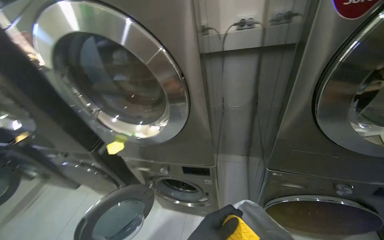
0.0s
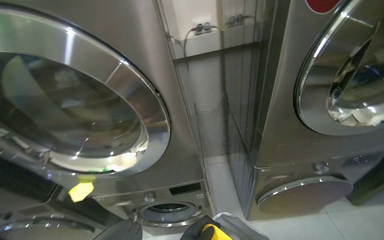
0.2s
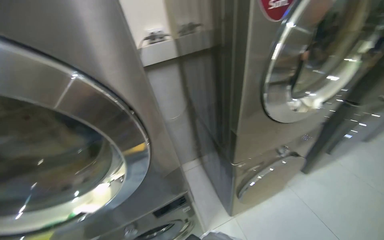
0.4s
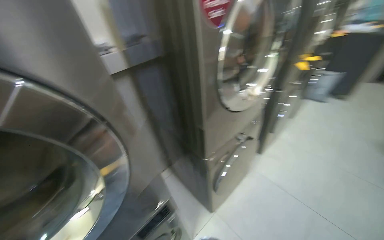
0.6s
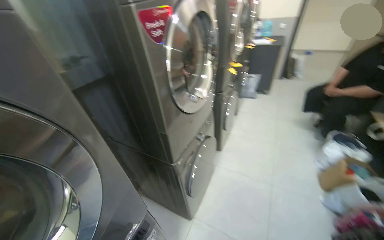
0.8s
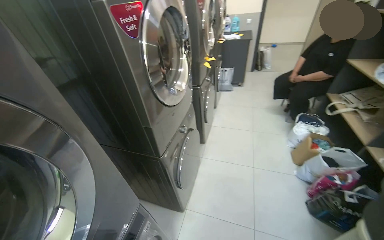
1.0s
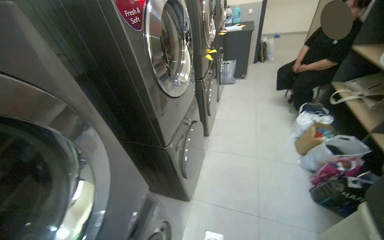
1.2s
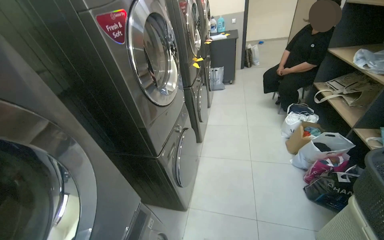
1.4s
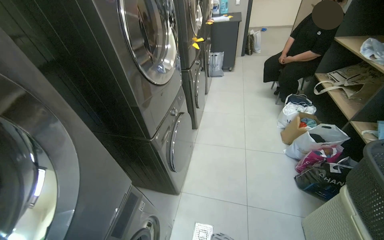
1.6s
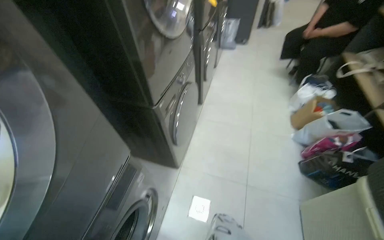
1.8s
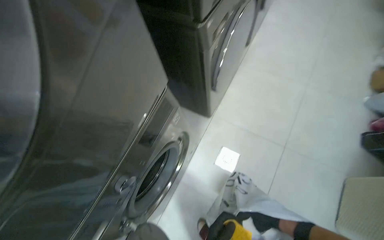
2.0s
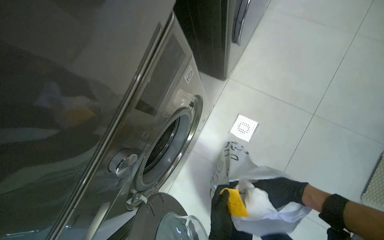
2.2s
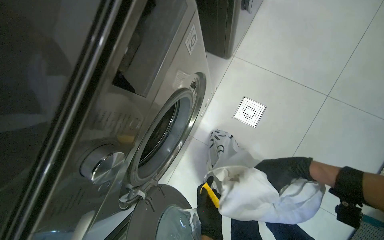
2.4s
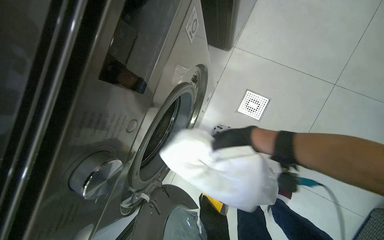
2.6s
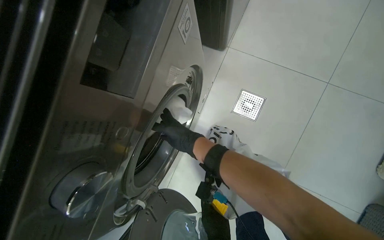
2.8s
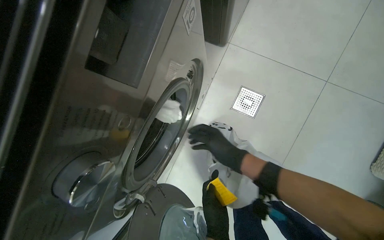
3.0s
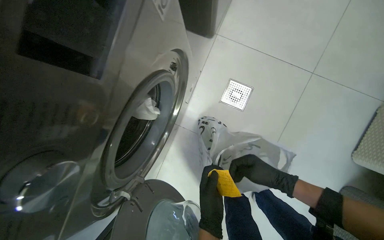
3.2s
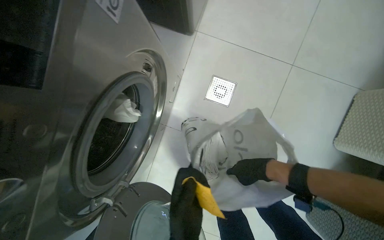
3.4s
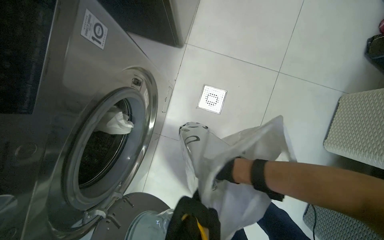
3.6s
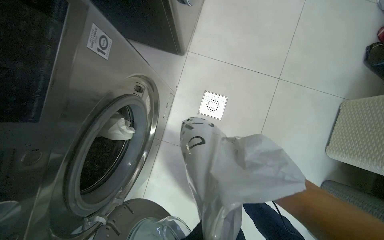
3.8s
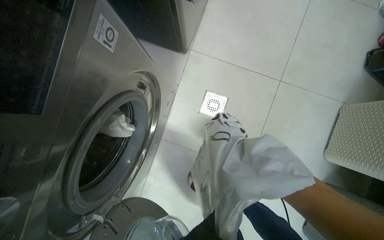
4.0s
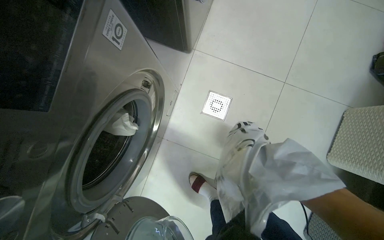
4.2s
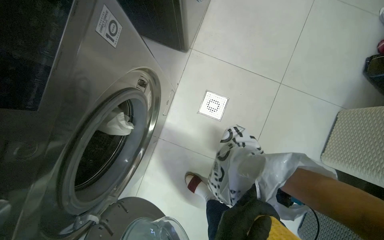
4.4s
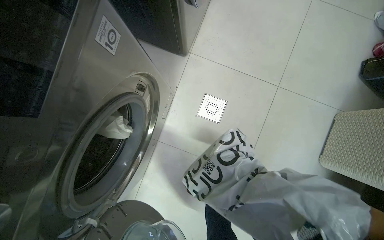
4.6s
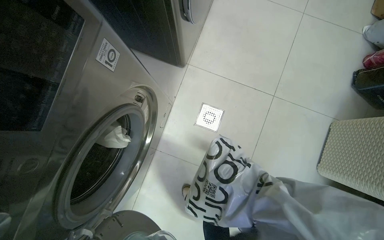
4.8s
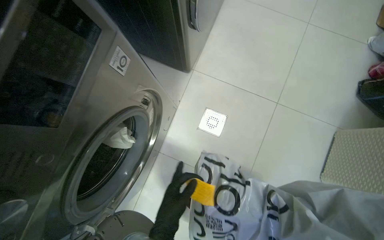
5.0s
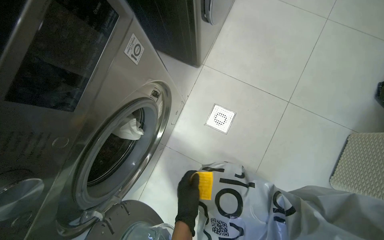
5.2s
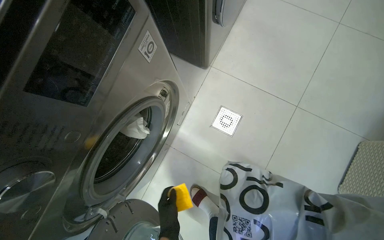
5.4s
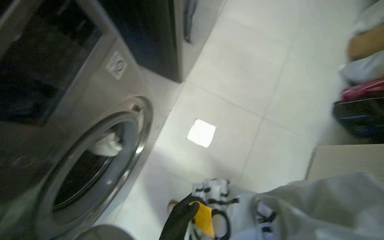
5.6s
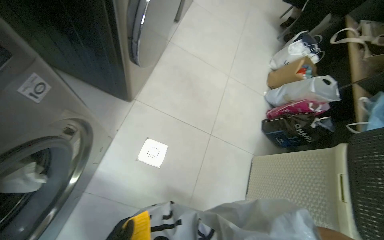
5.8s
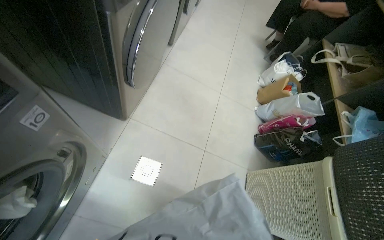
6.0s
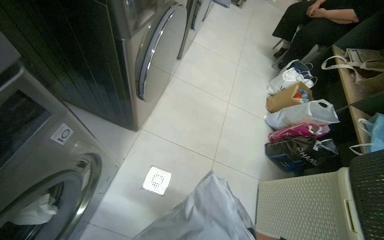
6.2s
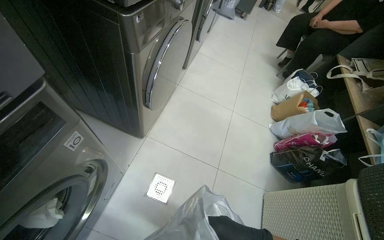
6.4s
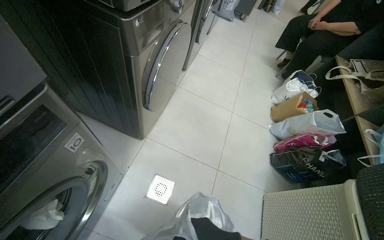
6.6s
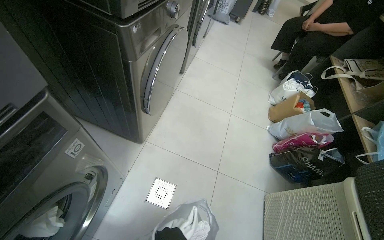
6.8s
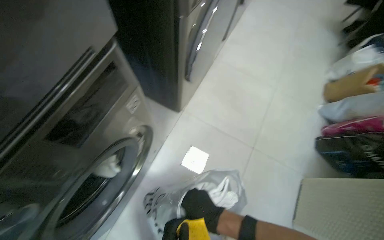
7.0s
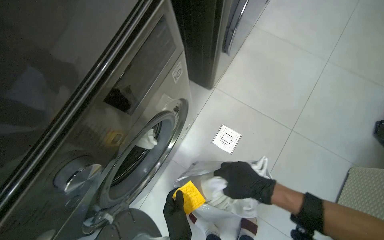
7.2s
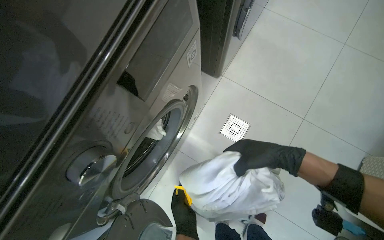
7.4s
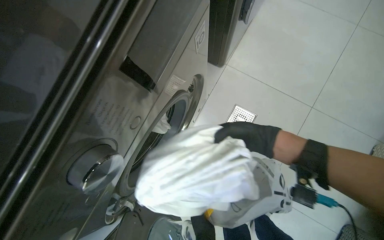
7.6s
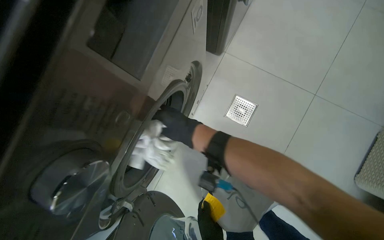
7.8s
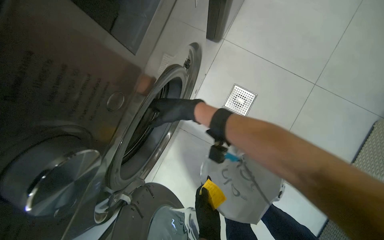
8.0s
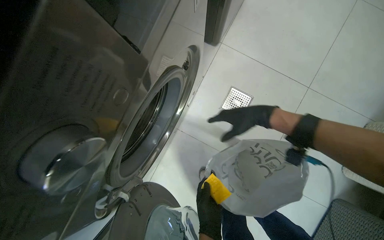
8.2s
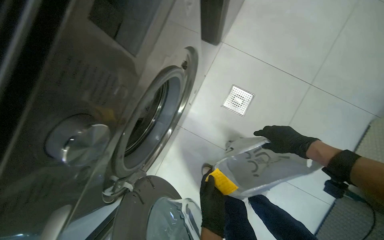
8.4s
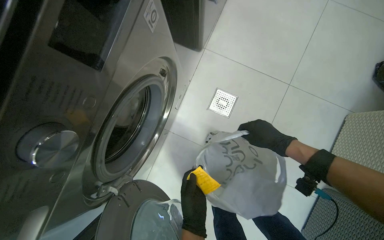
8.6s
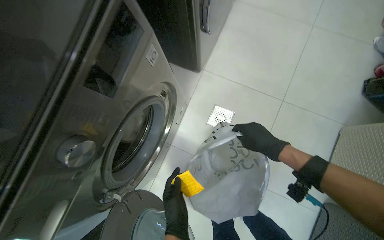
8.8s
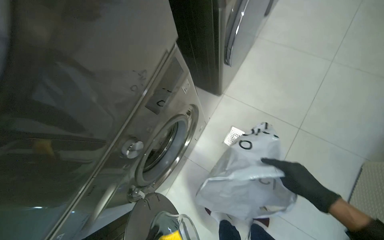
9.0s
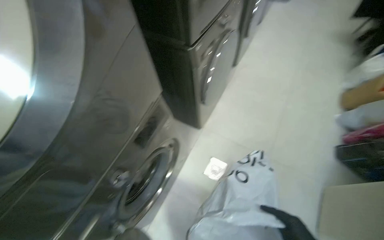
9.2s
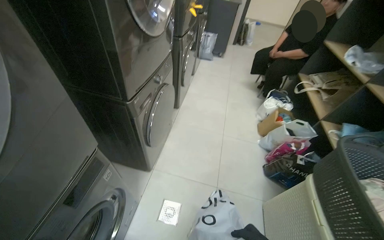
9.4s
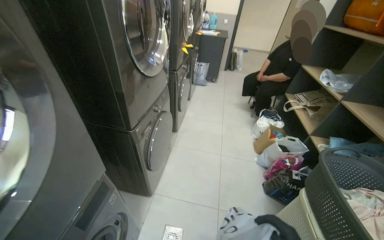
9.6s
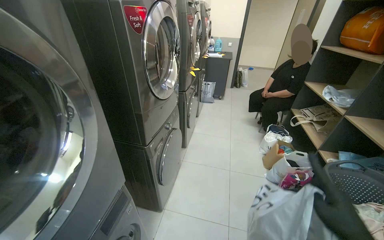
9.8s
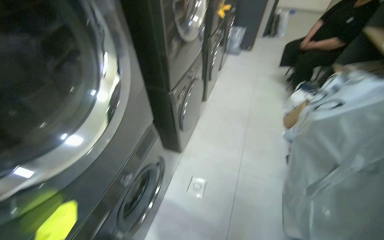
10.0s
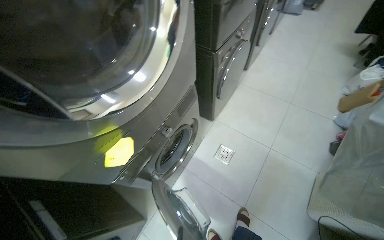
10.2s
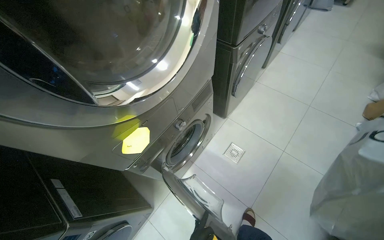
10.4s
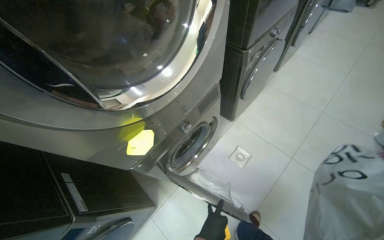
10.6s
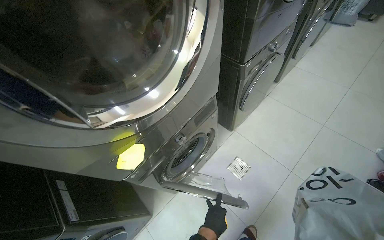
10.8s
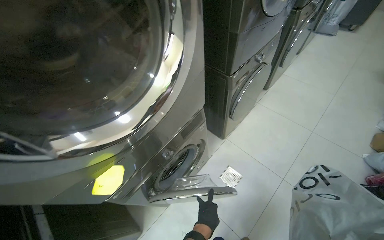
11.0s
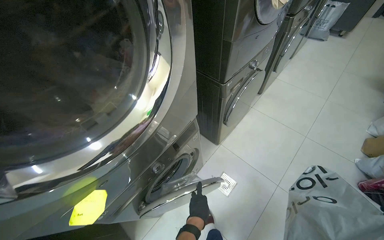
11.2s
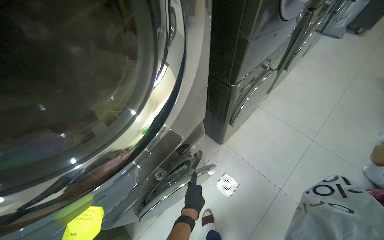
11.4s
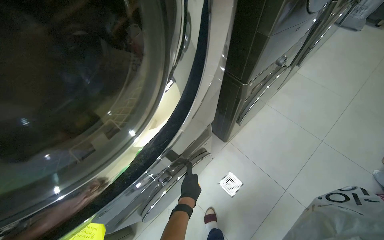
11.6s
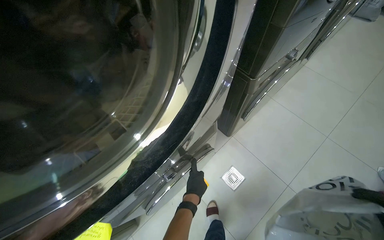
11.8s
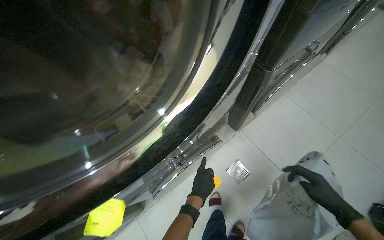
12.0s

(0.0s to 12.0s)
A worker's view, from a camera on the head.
Job: managing laundry.
The whole recording: Loading and setting laundry machines. The worker loads clothes into the washing machines and sets the wash cycle.
0.0s - 1.6s: The wearer's head swings some 90 degrees to the right.
1.6s - 3.0s: The camera travels about 60 cm. The camera pitches downward, by approximately 50 degrees.
4.4s - 6.0s: The camera is aimed some 20 degrees further to the right. The wearer looks approximately 20 degrees further upward.
6.0s - 7.6s: The view pans to the left by roughly 30 degrees. The wearer looks approximately 15 degrees further downward.
7.6s - 9.0s: The right hand goes some 20 cm to the right and down the picture.

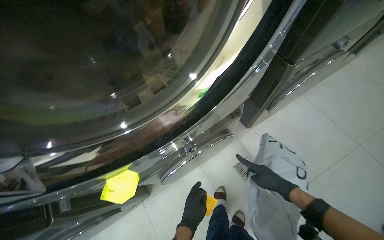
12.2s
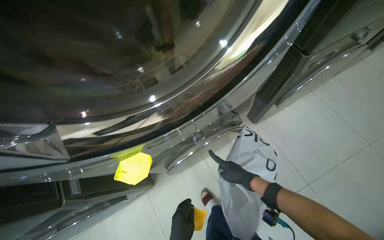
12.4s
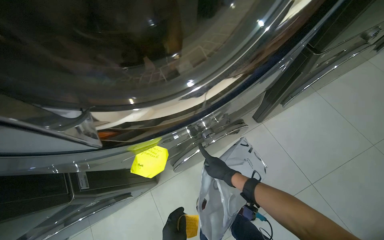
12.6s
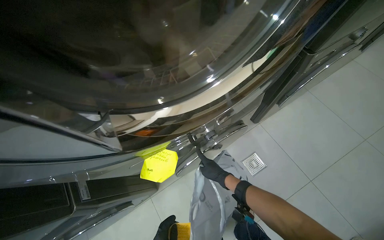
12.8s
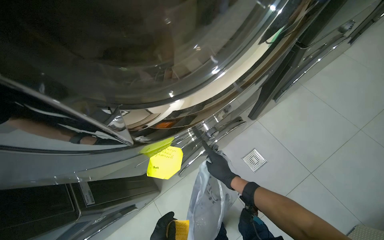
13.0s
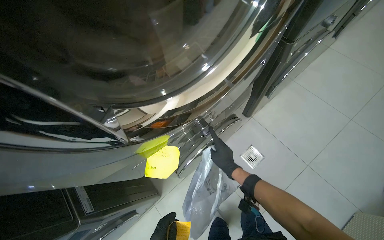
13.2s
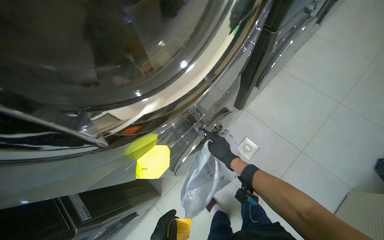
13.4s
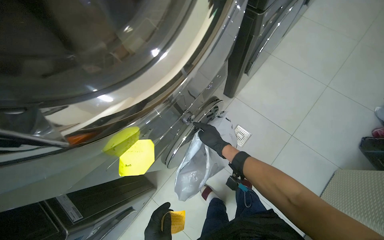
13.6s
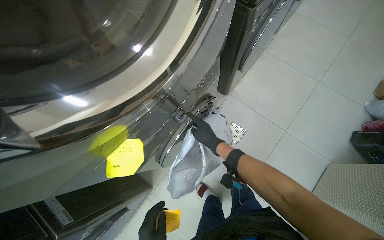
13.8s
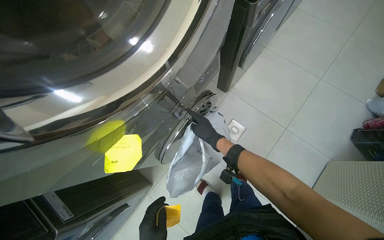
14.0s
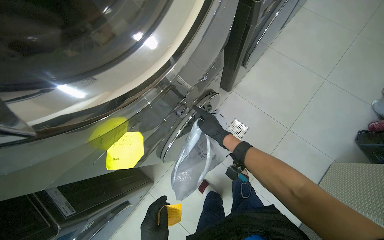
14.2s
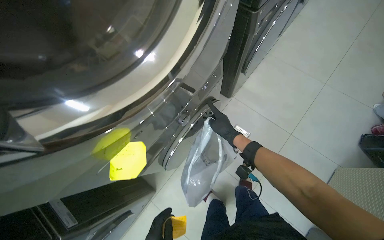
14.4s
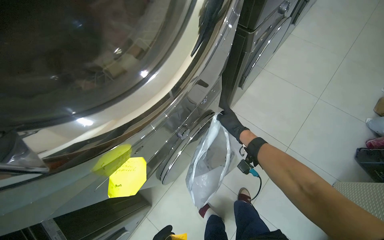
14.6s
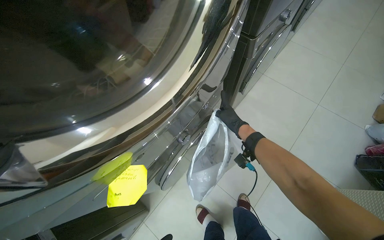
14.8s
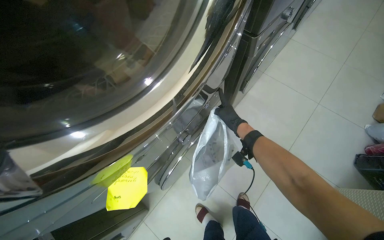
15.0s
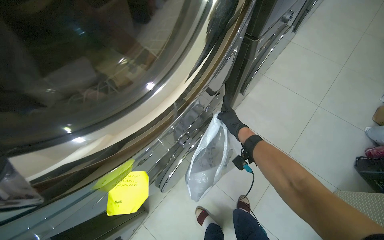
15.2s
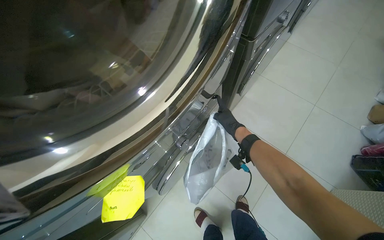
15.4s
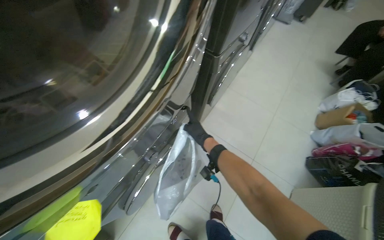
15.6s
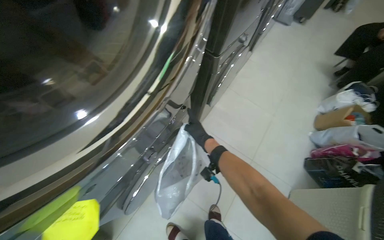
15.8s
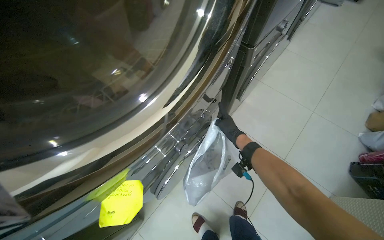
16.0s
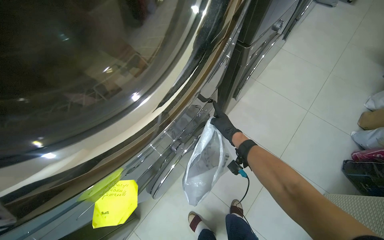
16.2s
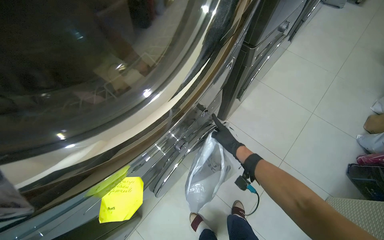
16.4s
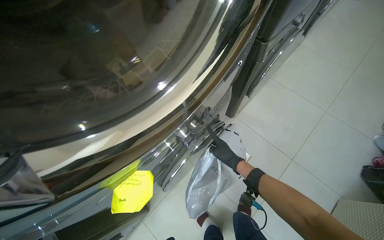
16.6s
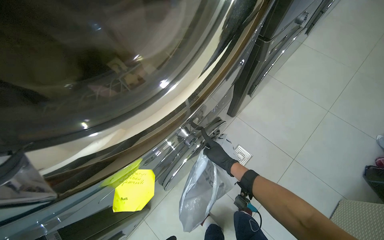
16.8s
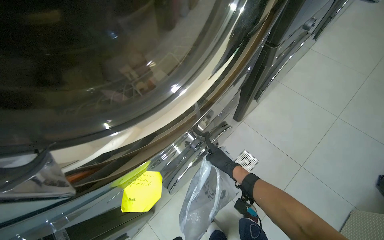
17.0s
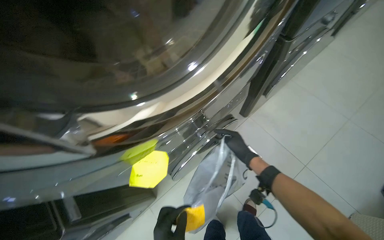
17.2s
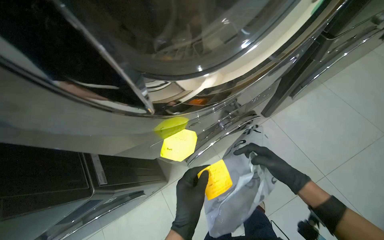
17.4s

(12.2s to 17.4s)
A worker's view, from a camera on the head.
Job: managing laundry.
The whole recording: Loading and setting laundry machines. The worker loads clothes into the washing machines and sets the wash cycle.
12.2s - 14.0s: The right hand shifts some 20 cm to the left.
15.6s - 17.4s: The wearer looks approximately 30 degrees further to the left. The right hand moves nearer to the camera and down the picture, some 20 cm.

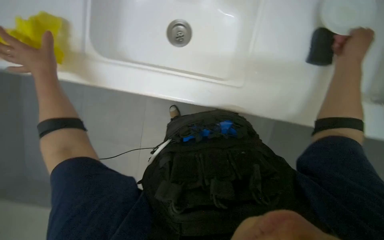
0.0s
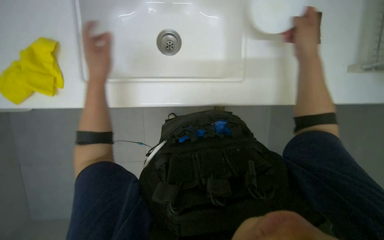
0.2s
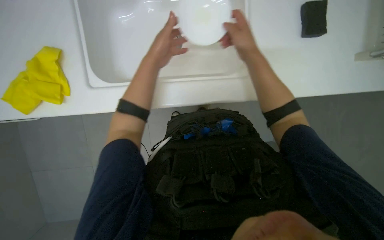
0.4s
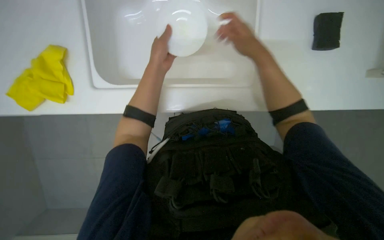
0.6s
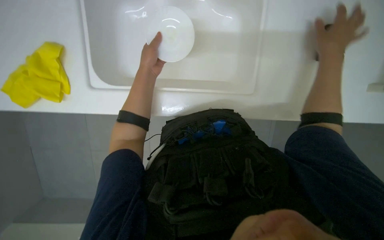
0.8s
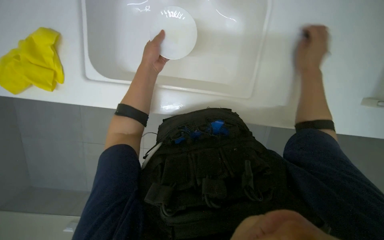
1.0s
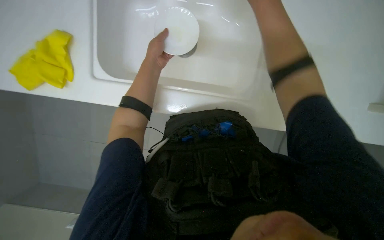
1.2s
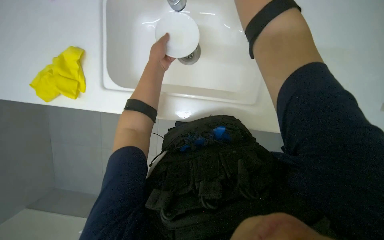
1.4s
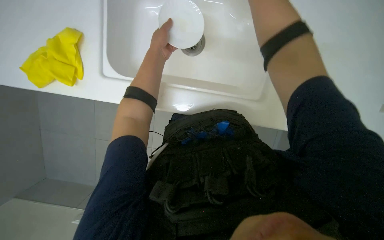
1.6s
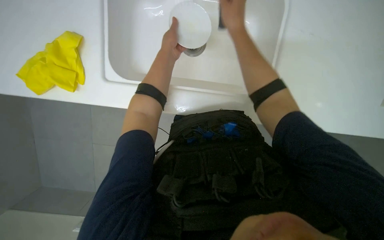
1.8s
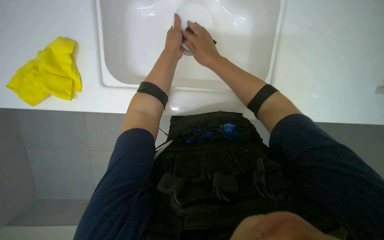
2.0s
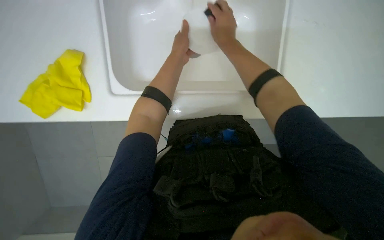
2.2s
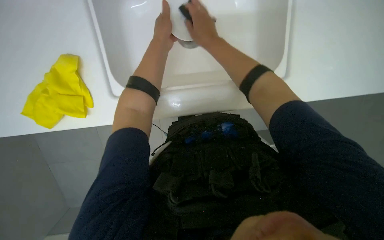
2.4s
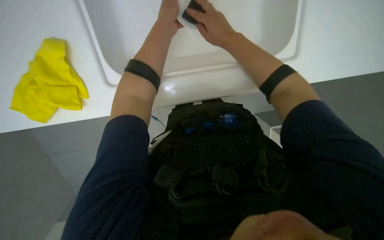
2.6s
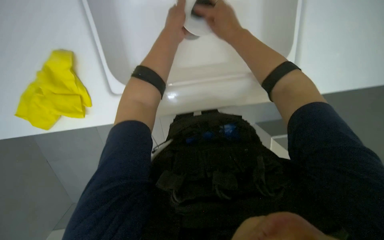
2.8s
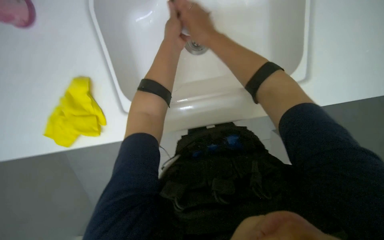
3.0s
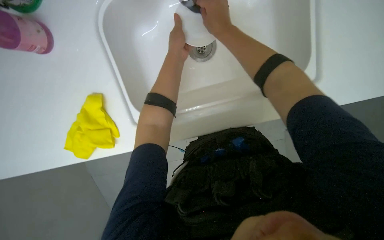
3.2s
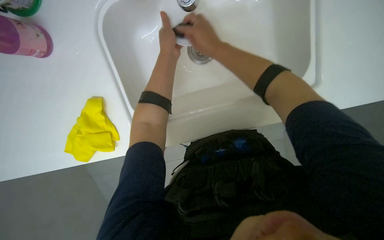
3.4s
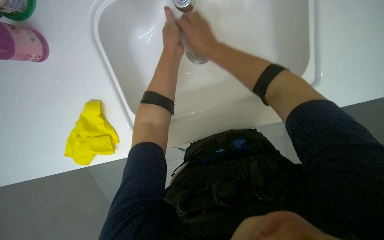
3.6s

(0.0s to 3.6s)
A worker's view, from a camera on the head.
Job: cleaning kitchen.
The whole recording: Washing dishes in sink. The worker washes multiple dishes and glasses in the sink with a sponge.
0.0s - 1.8s: The right hand swings left and right, about 30 cm each way, with 2 reversals. Meanwhile the left hand is displaced to the right by roughly 30 cm.
